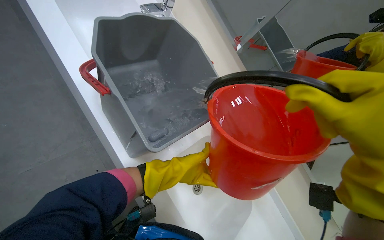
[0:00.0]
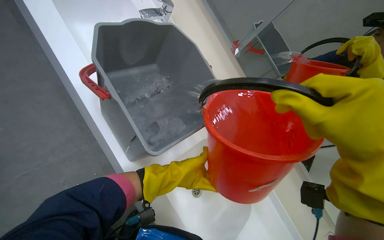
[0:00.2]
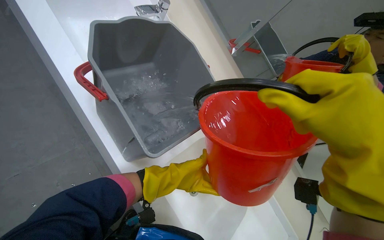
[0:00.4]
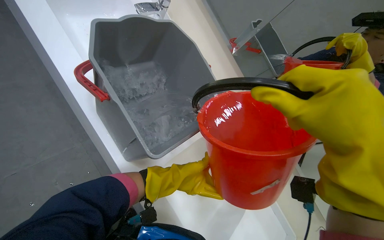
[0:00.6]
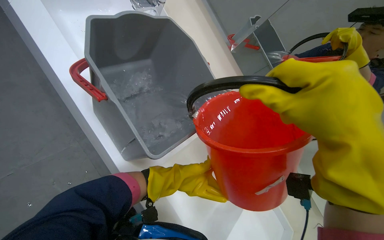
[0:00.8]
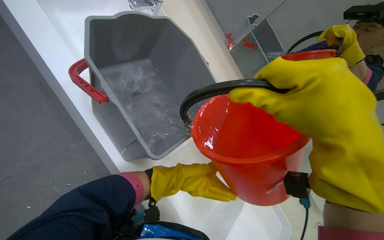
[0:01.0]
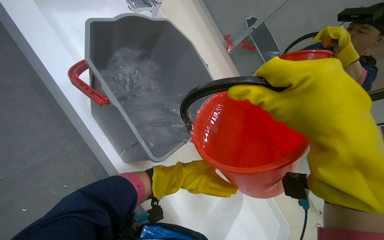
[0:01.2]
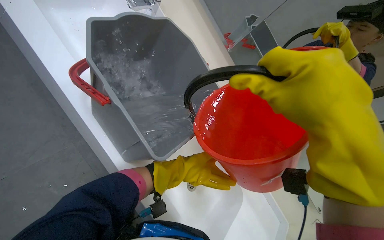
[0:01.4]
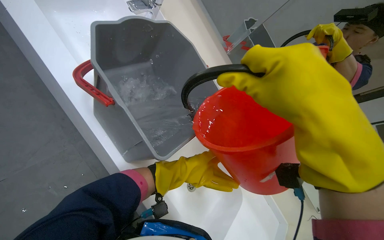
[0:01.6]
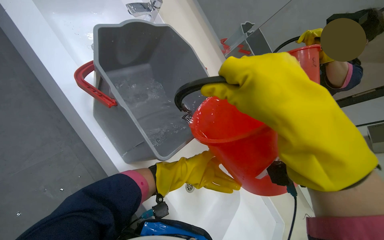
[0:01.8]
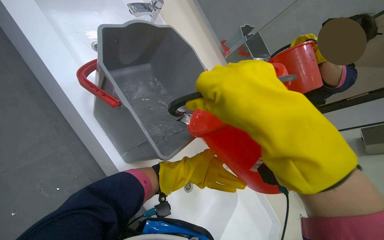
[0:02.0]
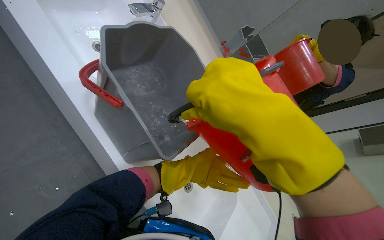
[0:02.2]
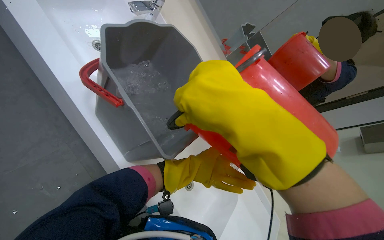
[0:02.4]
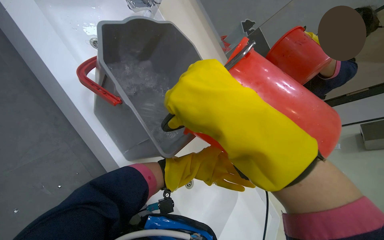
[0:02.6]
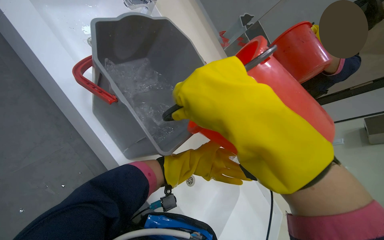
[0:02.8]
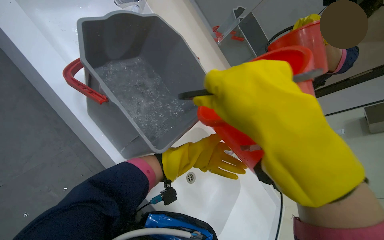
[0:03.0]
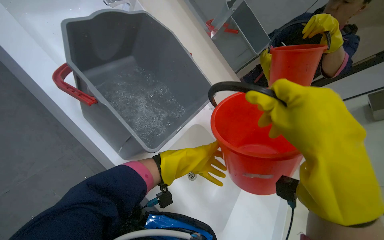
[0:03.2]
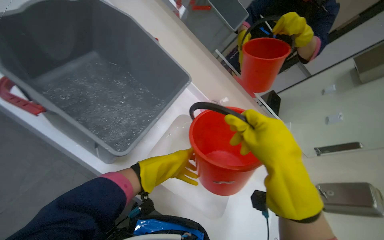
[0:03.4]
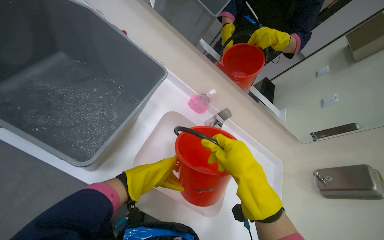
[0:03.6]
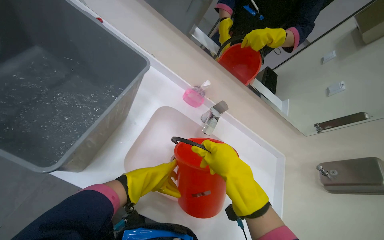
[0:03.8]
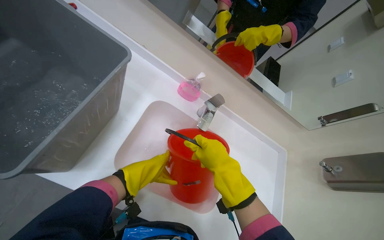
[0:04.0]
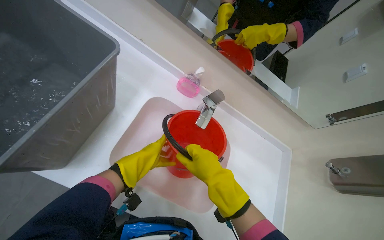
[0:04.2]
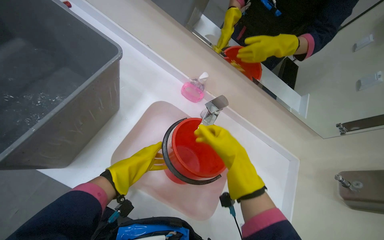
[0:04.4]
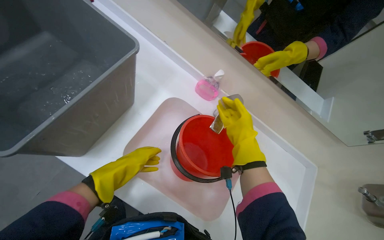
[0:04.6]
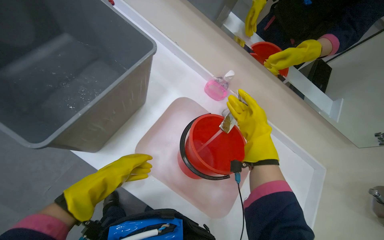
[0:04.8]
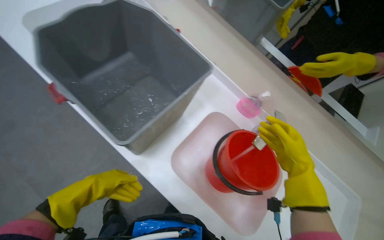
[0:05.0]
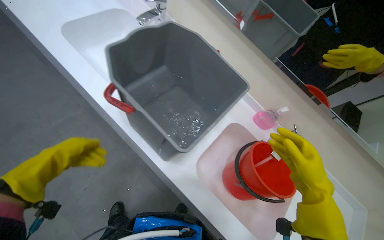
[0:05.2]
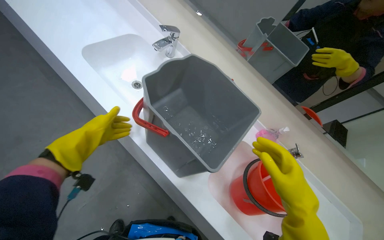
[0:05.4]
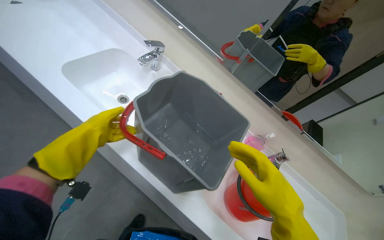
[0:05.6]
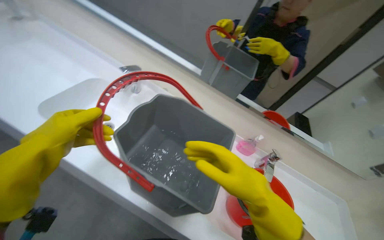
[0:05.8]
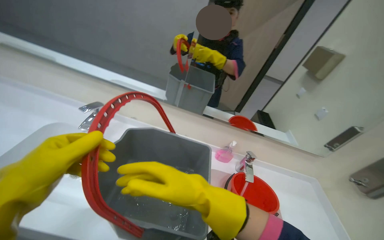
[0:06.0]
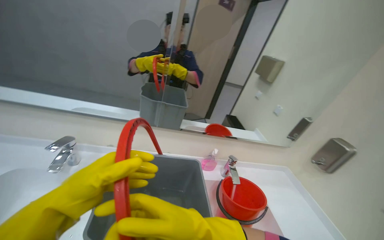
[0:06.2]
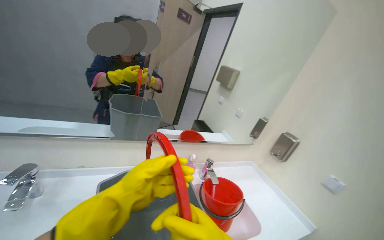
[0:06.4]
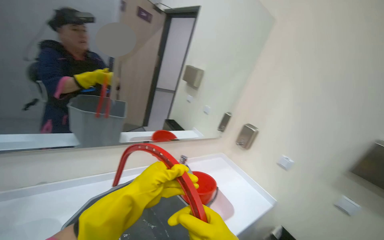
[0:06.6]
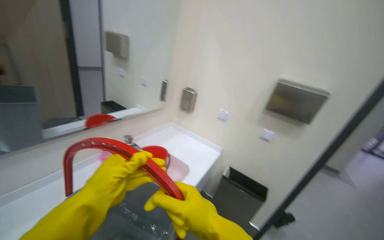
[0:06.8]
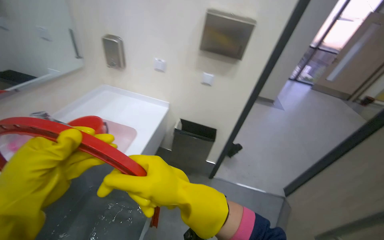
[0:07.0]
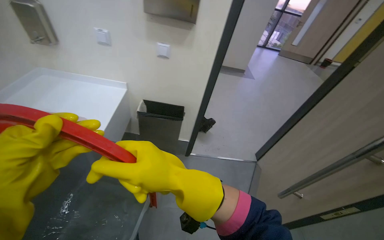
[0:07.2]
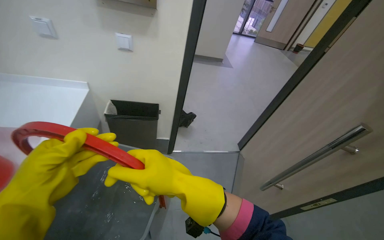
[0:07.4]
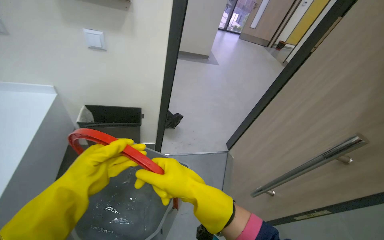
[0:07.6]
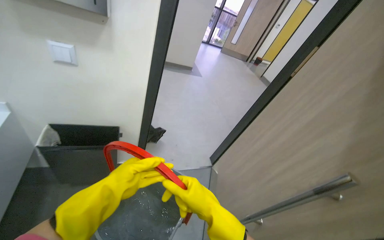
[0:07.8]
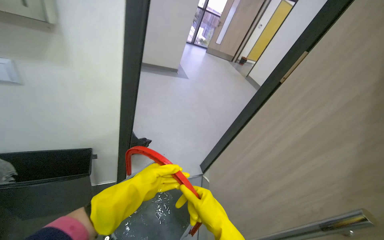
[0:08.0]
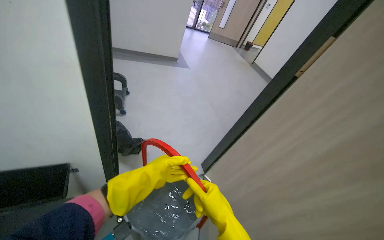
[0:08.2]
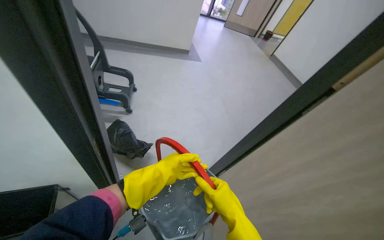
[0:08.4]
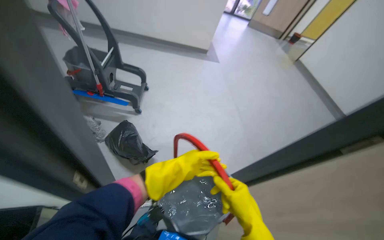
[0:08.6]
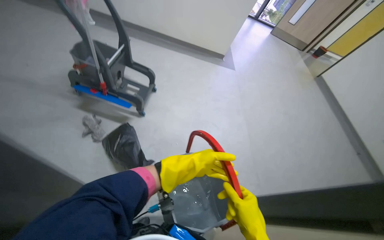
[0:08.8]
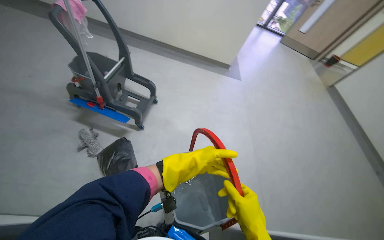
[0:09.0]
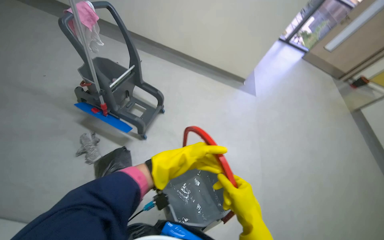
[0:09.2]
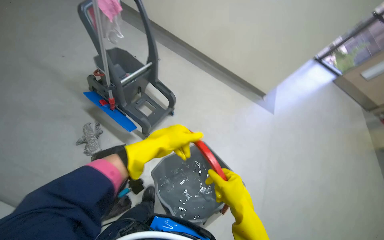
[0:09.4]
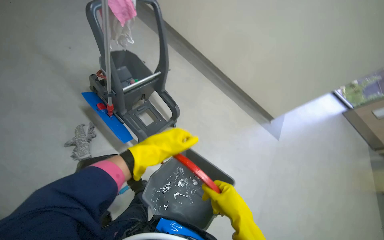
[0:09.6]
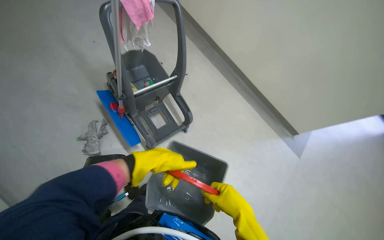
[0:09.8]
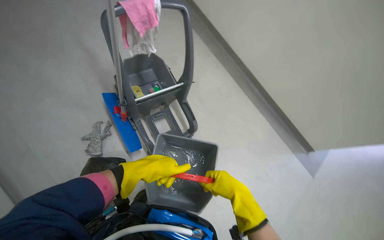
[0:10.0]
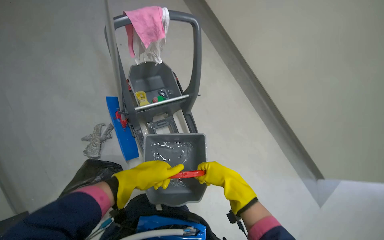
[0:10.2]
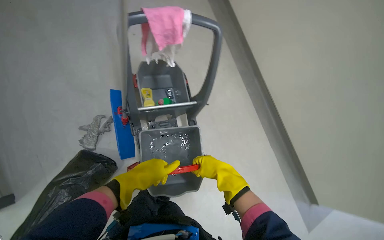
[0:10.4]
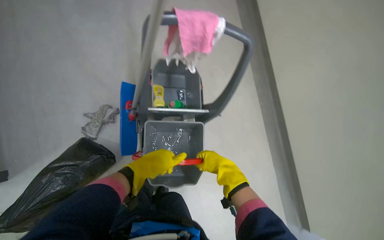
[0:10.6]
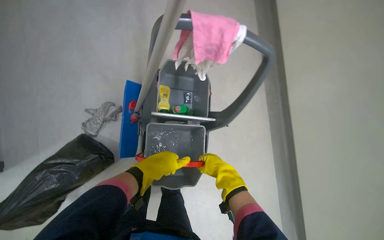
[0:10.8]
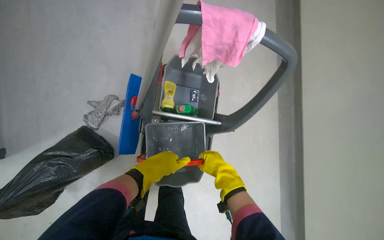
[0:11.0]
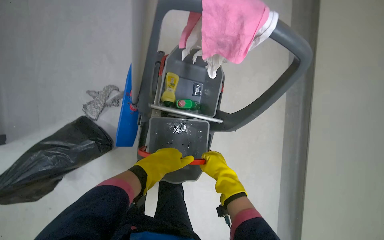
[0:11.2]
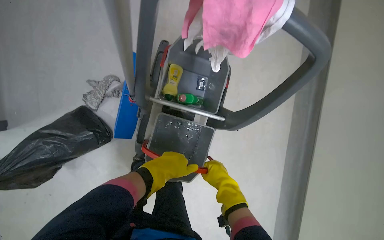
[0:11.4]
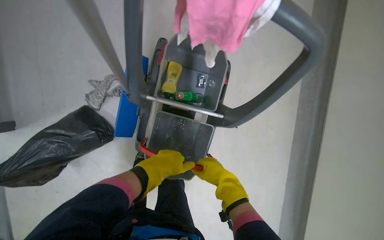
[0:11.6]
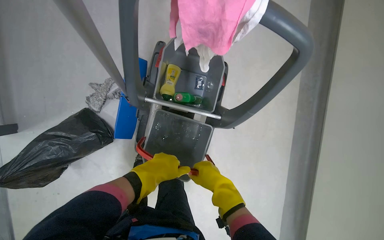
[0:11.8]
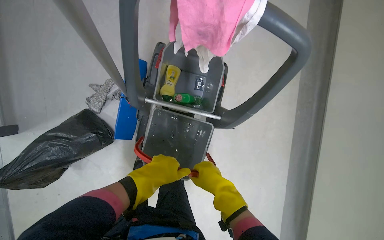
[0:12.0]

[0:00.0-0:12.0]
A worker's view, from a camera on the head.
Job: preparing cleaning supplies.
The whole recording: Preparing cleaning tools. The worker fills buckets with water and cleaning solution, and wrings a mop head.
0:03.0 to 0:04.4: The right hand shifts approximately 40 cm farther from the camera.
0:04.4 to 0:06.0: The view tips upward by roughly 15 degrees.
0:06.0 to 0:07.6: The head travels some 40 cm. The head rotates about 105 degrees to the right. The view tips downward by some 35 degrees.
0:07.6 to 0:09.0: The camera is carried some 1 m.
0:09.0 to 0:10.4: The camera travels about 90 cm. The head rotates roughly 60 degrees to the left.
0:10.4 to 0:12.0: The head turns to the left by about 25 degrees. The left hand goes about 15 cm to the right.

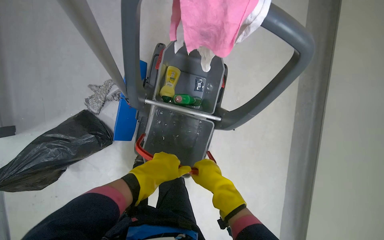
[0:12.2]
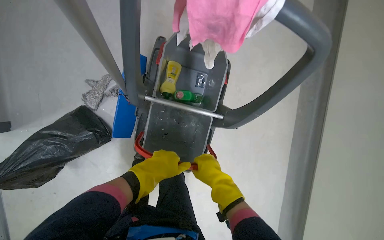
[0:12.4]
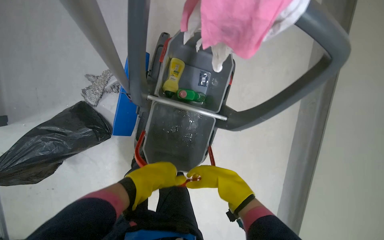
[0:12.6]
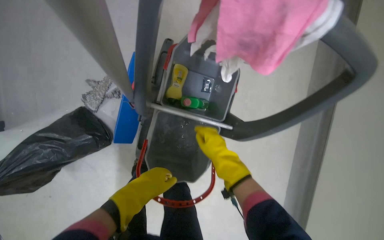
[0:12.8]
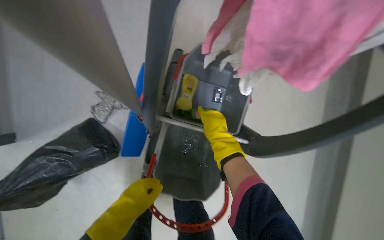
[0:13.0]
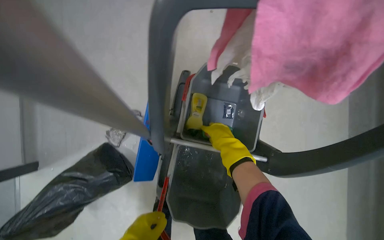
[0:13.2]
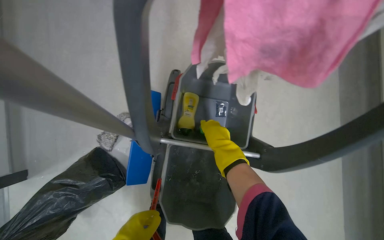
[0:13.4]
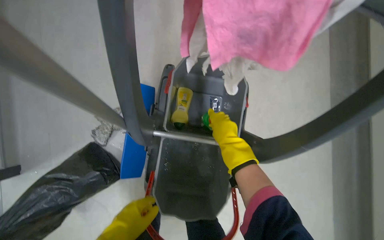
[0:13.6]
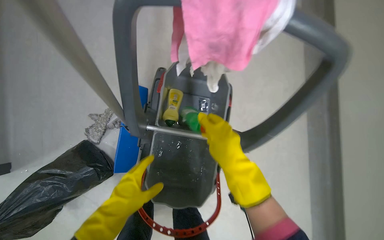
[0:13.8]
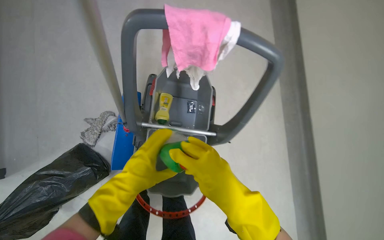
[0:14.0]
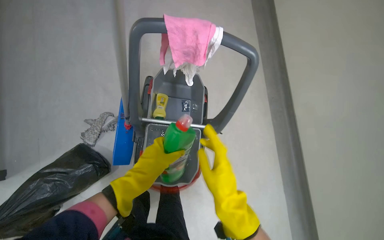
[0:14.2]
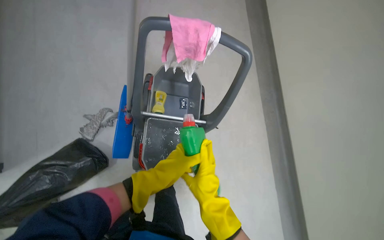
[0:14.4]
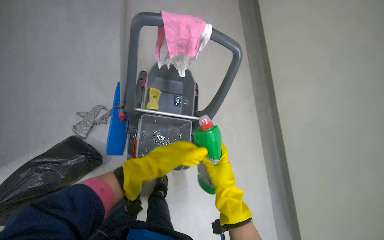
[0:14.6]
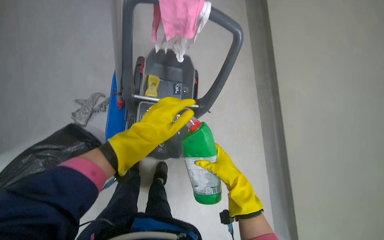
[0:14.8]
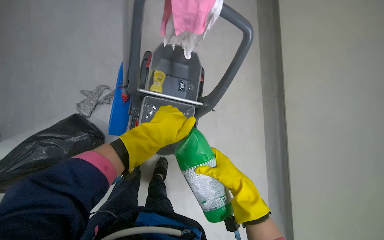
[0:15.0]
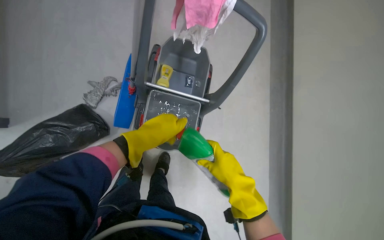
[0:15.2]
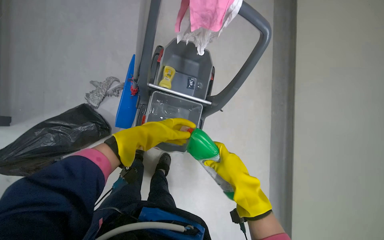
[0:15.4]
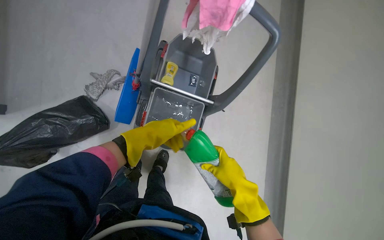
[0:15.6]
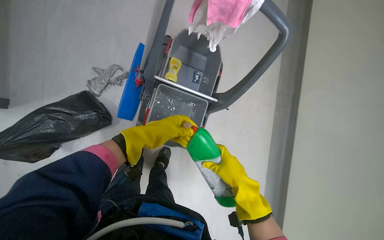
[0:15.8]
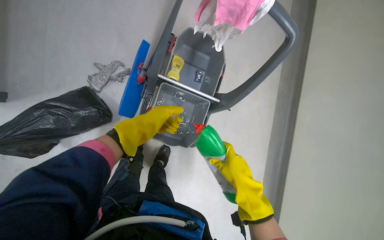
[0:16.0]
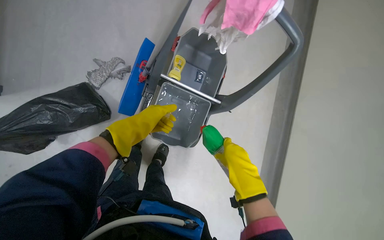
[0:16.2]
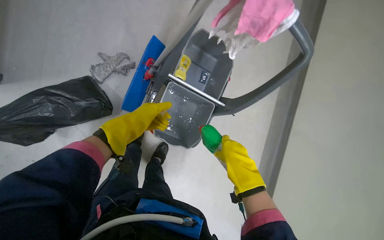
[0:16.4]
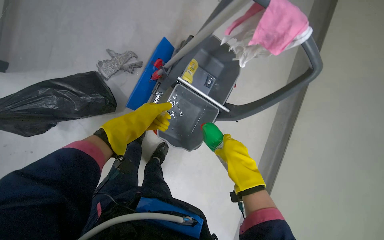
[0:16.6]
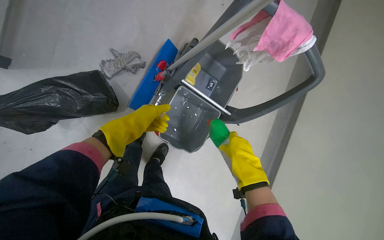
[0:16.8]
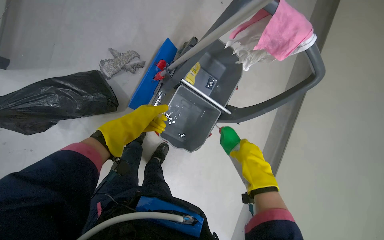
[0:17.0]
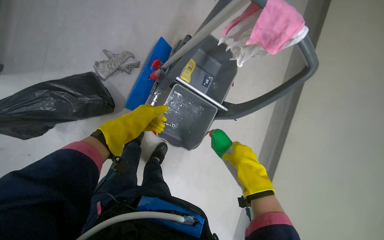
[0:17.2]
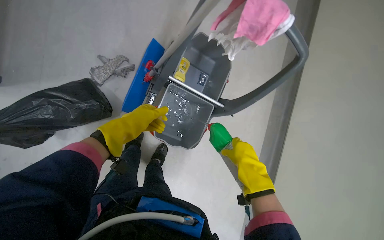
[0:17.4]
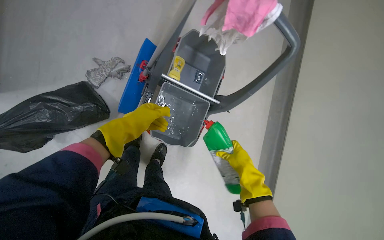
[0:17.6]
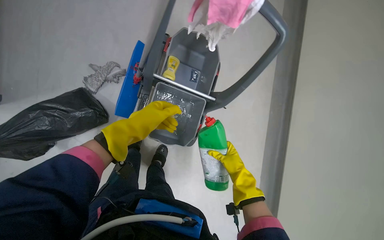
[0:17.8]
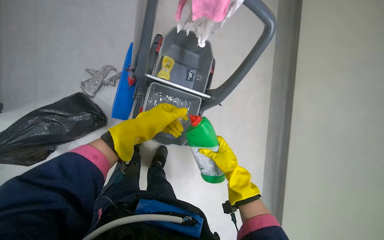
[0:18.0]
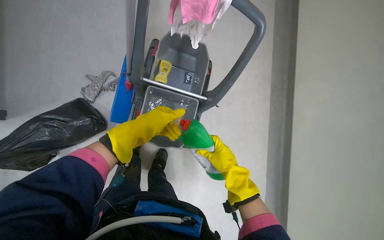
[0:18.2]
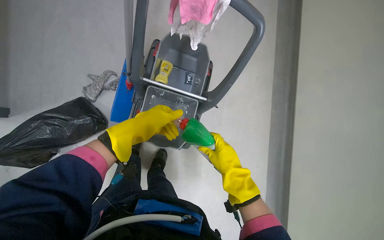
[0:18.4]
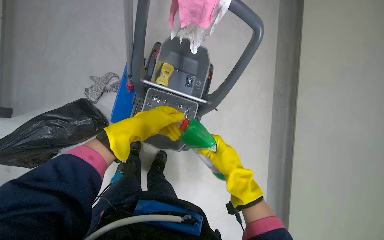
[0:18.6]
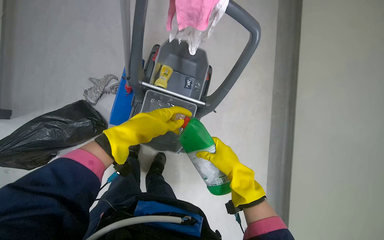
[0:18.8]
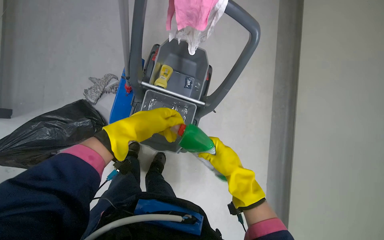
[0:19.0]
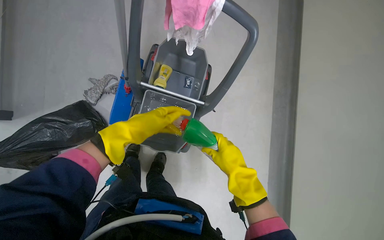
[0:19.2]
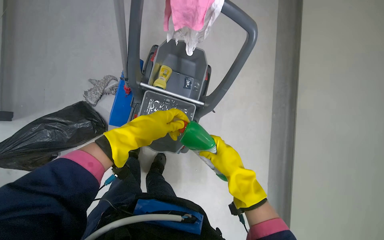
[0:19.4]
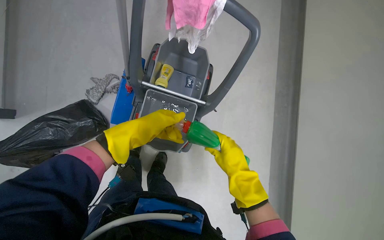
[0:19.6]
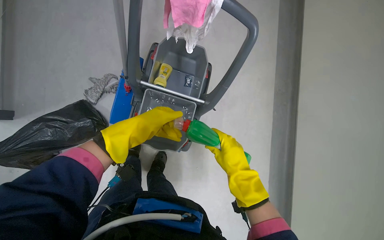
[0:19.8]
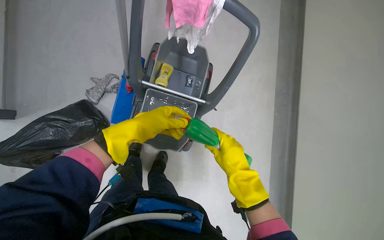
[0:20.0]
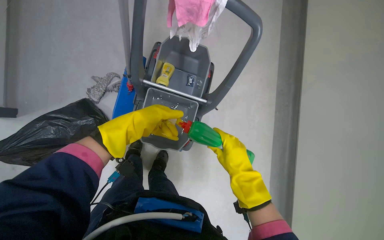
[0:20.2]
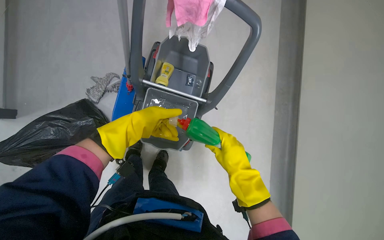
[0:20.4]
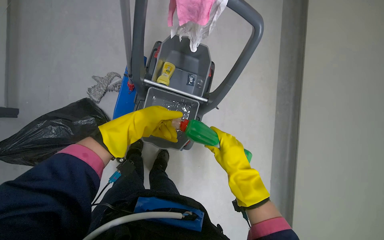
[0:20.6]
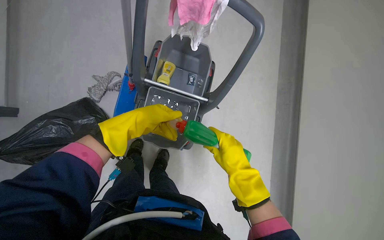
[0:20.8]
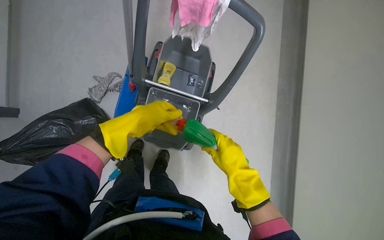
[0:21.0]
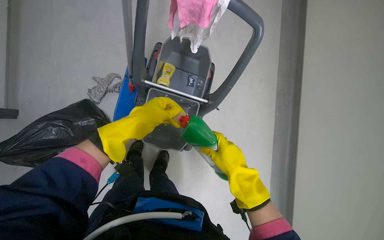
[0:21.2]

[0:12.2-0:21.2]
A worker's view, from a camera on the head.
Job: preparing cleaning supplies.
The whole recording: Preparing cleaning tools. The worker fills buckets with water and cleaning solution, and wrings a mop head.
0:12.2 to 0:13.8: The right hand shifts approximately 15 cm up the picture.
0:13.8 to 0:15.2: The right hand is displaced down the picture by about 30 cm.
0:15.2 to 0:16.6: The left hand travels to the left and farther from the camera by approximately 20 cm.
0:16.6 to 0:18.2: The right hand heads farther from the camera, covering roughly 10 cm; the left hand travels to the right by about 20 cm.
0:18.2 to 0:19.8: The right hand travels nearer to the camera by approximately 10 cm.
0:19.8 to 0:21.2: The hands are busy where they are.
